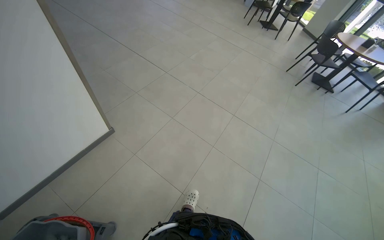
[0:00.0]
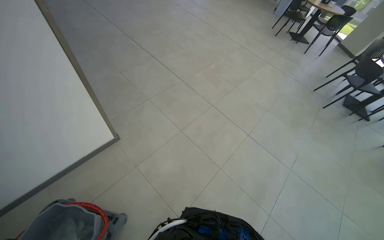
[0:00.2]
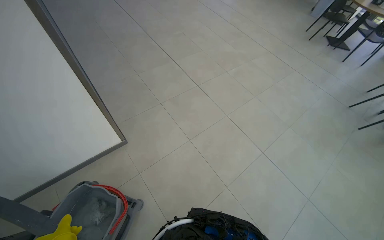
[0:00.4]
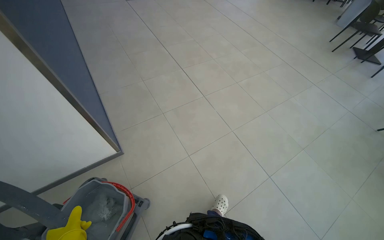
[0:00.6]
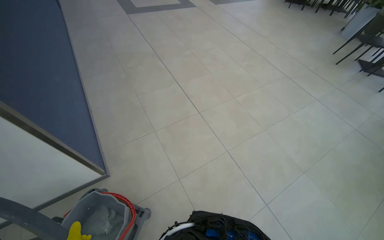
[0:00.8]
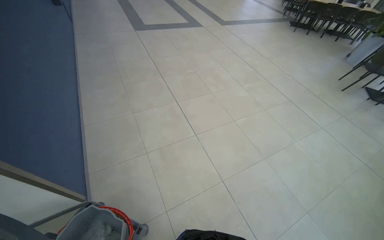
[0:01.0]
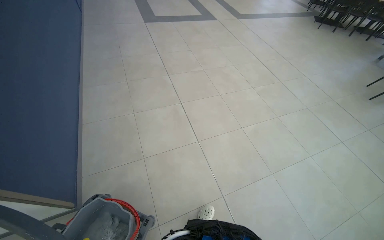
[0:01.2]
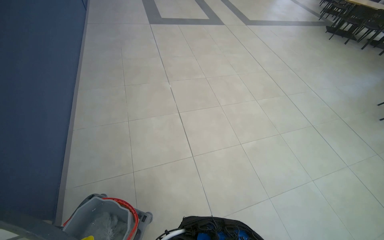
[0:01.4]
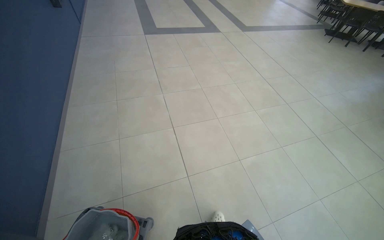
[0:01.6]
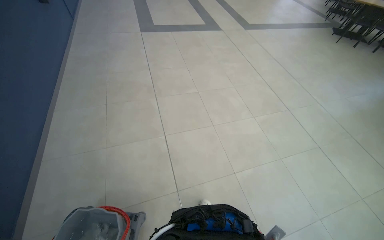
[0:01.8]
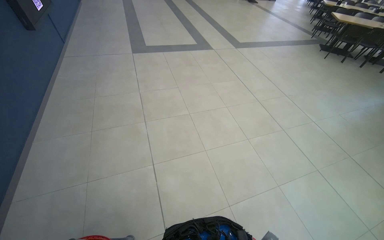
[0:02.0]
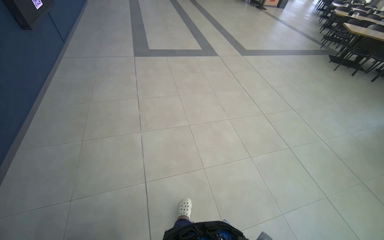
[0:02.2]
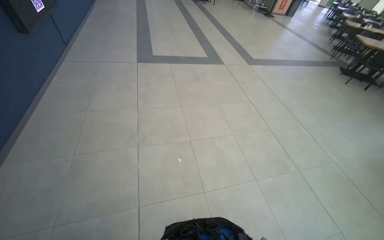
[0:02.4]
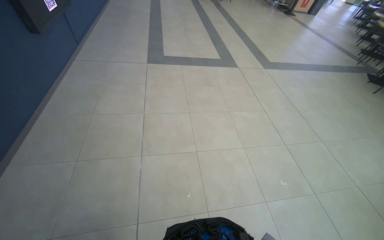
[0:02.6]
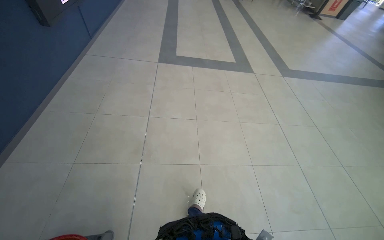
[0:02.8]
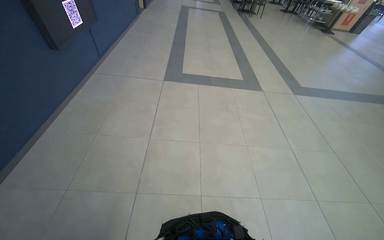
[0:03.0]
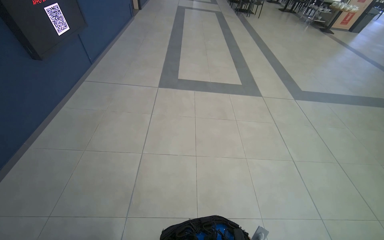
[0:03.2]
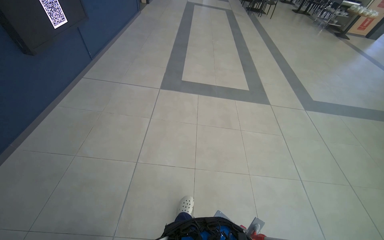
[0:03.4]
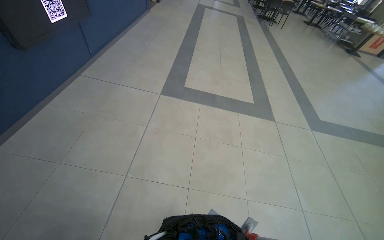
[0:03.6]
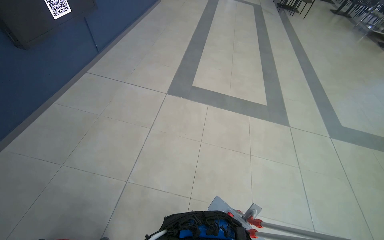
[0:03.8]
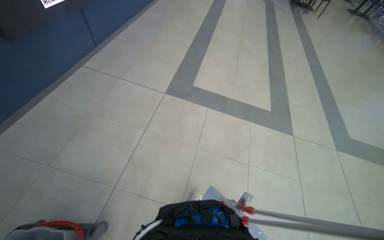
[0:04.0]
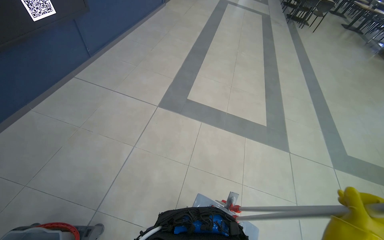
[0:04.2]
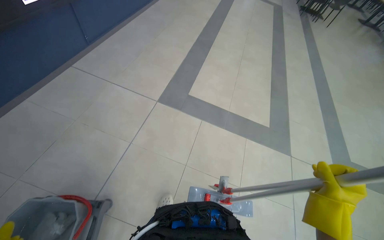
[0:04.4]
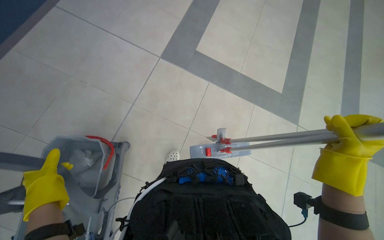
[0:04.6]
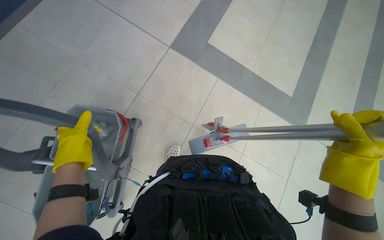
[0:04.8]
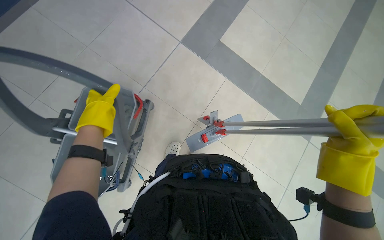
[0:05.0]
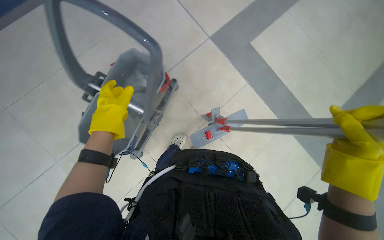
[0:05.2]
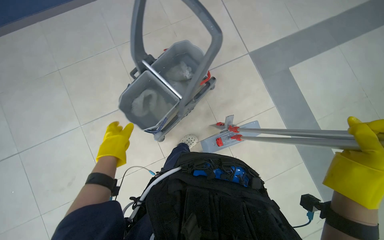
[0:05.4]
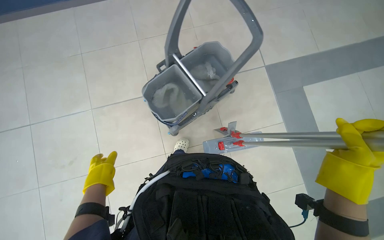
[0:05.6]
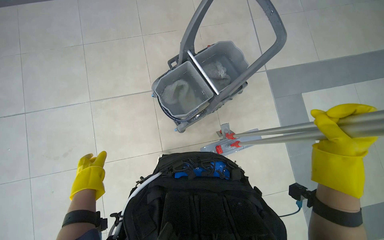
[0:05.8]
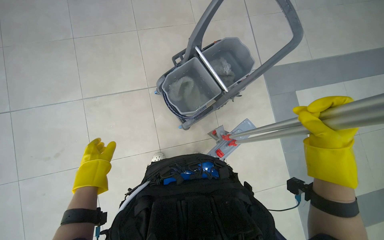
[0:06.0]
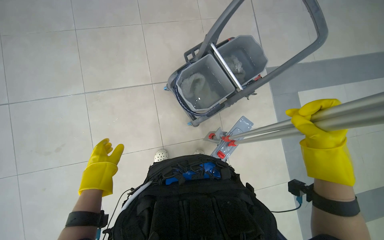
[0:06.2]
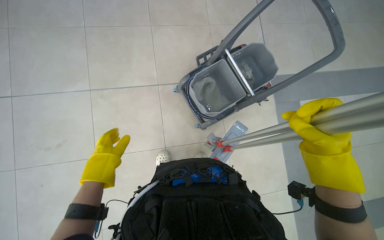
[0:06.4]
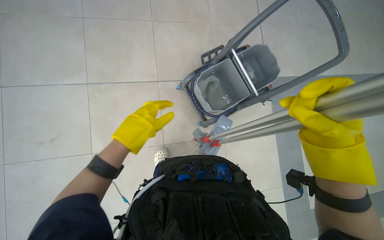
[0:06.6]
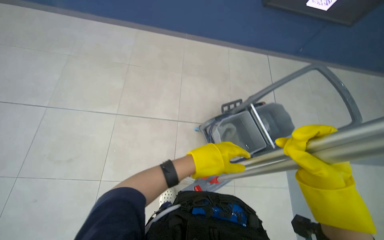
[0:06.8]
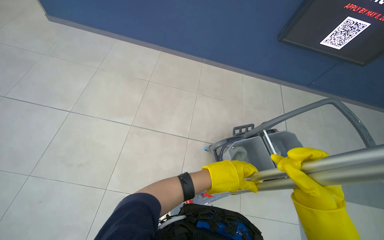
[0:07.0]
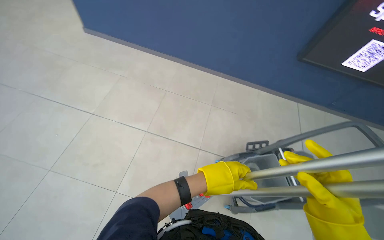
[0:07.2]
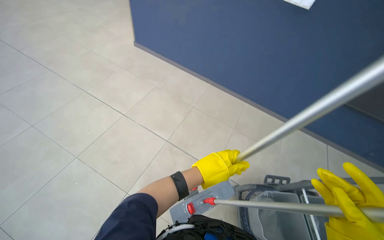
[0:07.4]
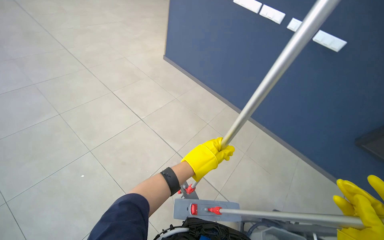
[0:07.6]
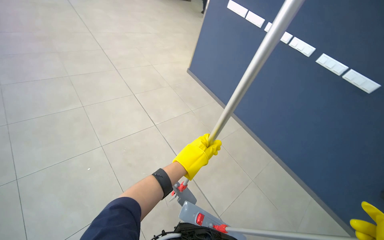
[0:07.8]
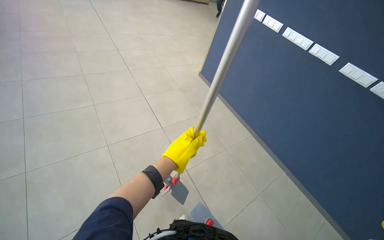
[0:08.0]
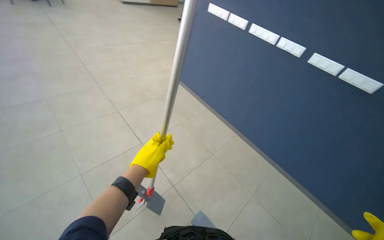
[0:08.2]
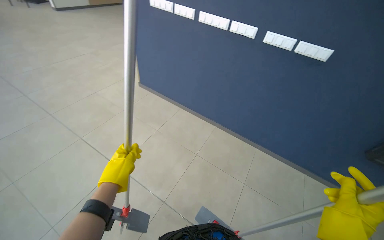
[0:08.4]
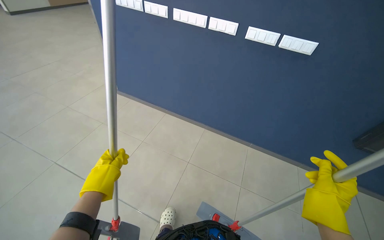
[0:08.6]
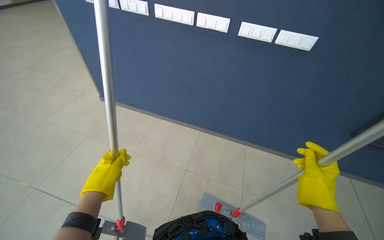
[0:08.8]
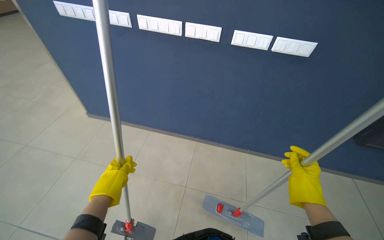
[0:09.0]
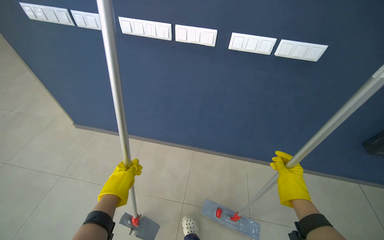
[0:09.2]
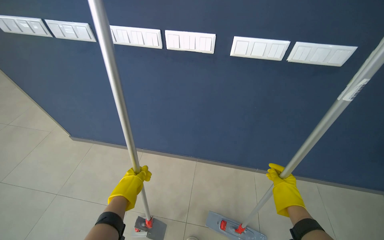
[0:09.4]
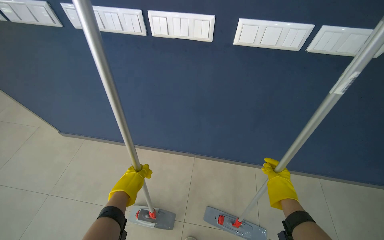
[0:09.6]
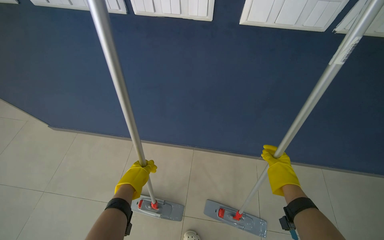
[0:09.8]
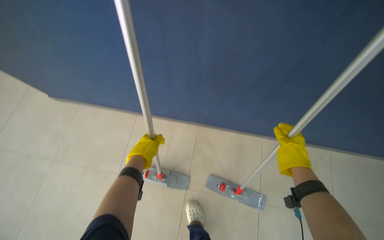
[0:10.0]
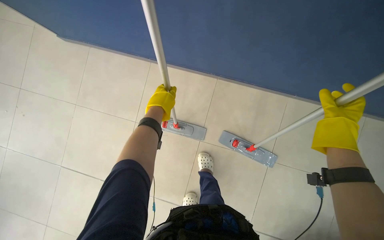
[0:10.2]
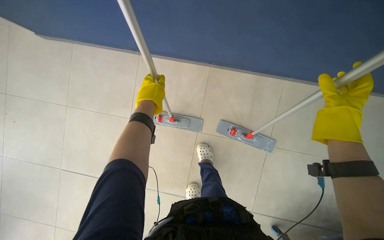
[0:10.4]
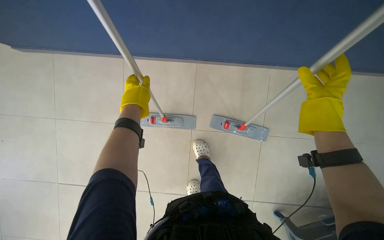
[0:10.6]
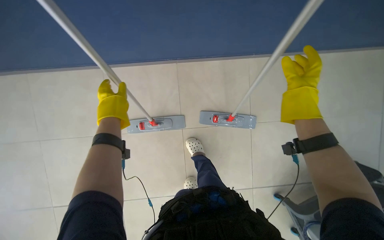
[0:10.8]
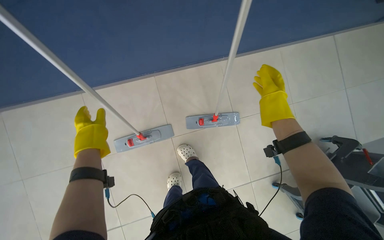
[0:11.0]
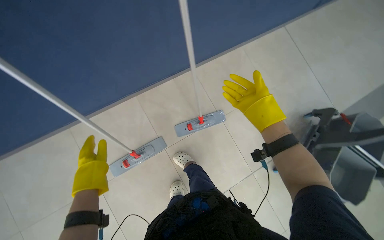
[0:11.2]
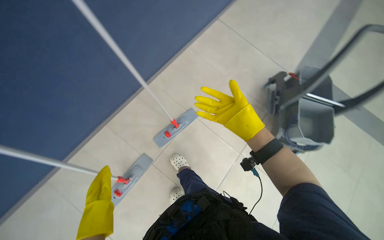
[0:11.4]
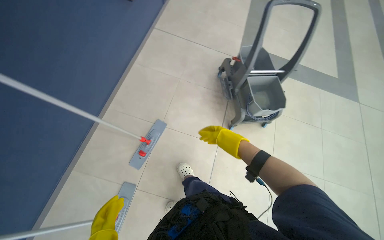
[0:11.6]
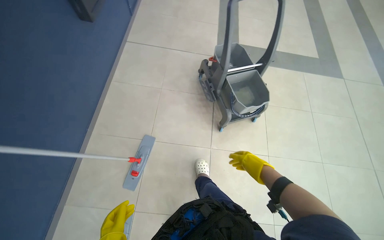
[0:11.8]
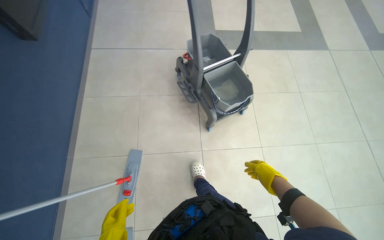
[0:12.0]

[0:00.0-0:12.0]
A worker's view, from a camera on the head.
Job: preparing cleaning supplies.
The whole recording: Preparing and transporting cleaning equipment. The worker assembles mops, transports the cleaning cart, and prepares cleaning cloths.
0:00.0 to 0:01.6: The wearer moves some 1.5 m. The head turns to the left by about 40 degrees.
0:01.6 to 0:03.0: The wearer moves roughly 1.5 m. The wearer looks approximately 20 degrees further to the left.
0:03.0 to 0:04.4: The camera is carried approximately 1 m.
0:04.4 to 0:06.0: The view tips downward by some 15 degrees. Everything in view rotates roughly 25 degrees clockwise. The right hand travels up the picture by approximately 20 cm.
0:06.0 to 0:07.6: The head turns to the left by some 50 degrees. The view tilts about 40 degrees upward.
0:07.6 to 0:09.0: The wearer moves about 80 cm. The head rotates roughly 25 degrees to the right.
0:09.0 to 0:10.4: The view tips downward by approximately 30 degrees.
0:10.4 to 0:12.0: The camera is carried roughly 60 cm. The wearer's head swings about 90 degrees to the right. The camera pitches downward, by approximately 15 degrees.

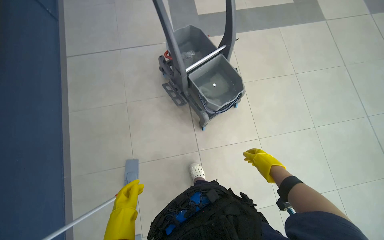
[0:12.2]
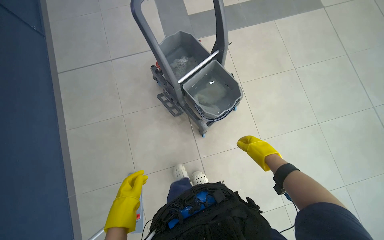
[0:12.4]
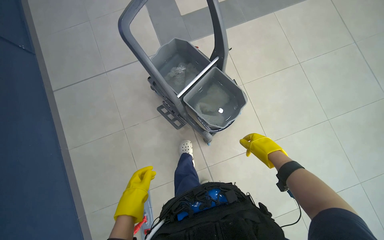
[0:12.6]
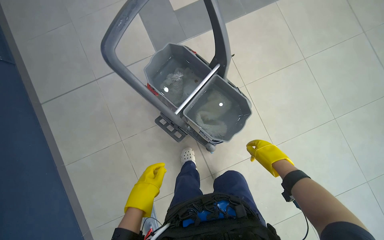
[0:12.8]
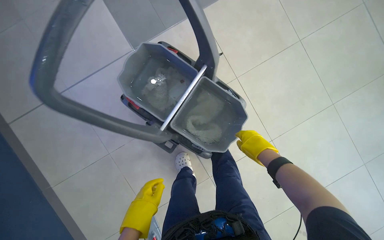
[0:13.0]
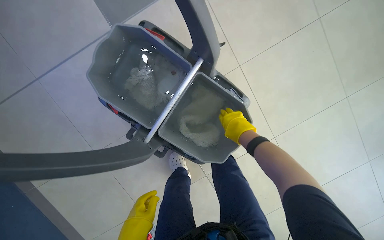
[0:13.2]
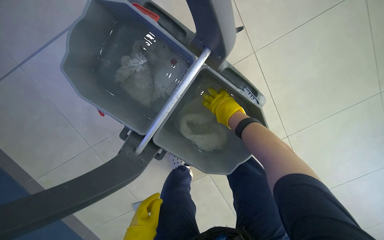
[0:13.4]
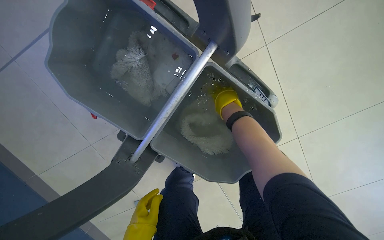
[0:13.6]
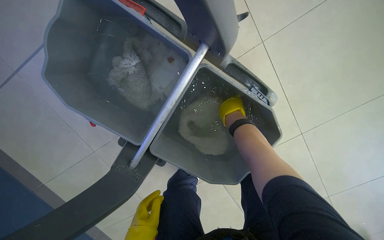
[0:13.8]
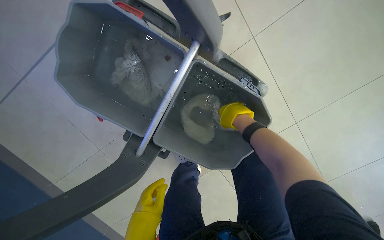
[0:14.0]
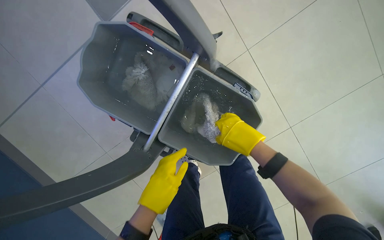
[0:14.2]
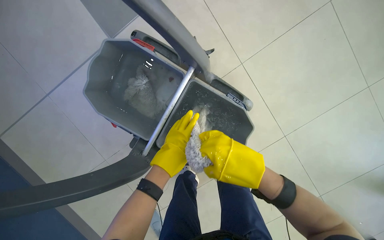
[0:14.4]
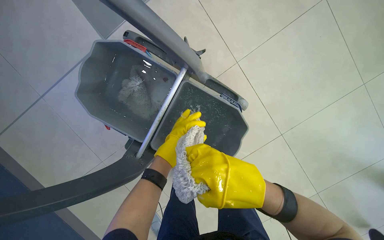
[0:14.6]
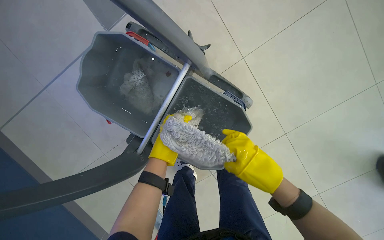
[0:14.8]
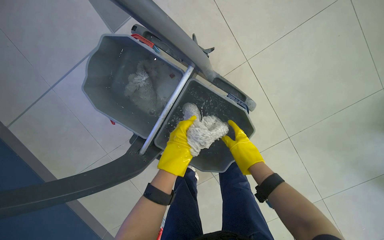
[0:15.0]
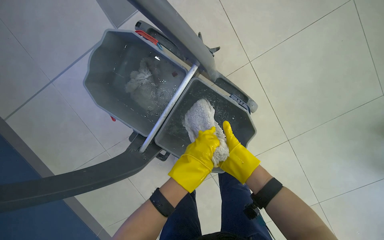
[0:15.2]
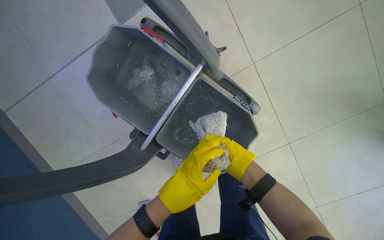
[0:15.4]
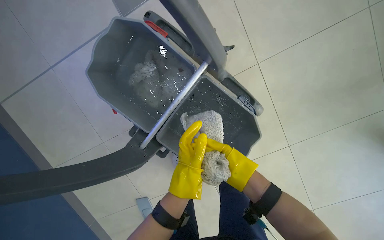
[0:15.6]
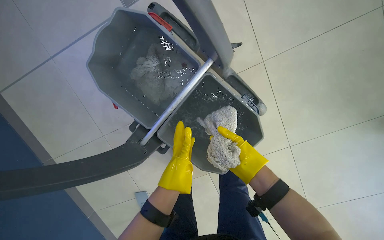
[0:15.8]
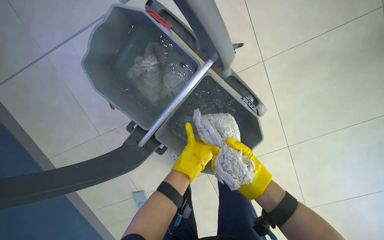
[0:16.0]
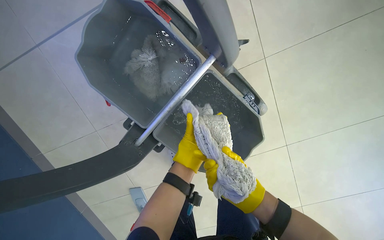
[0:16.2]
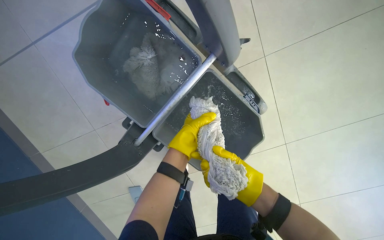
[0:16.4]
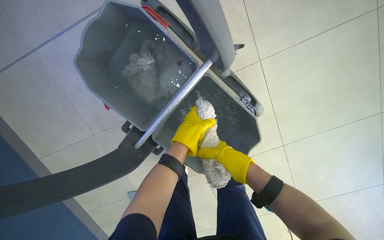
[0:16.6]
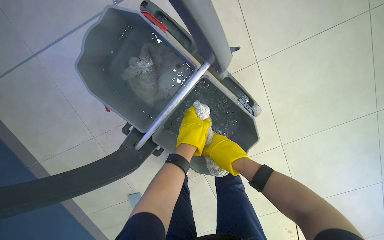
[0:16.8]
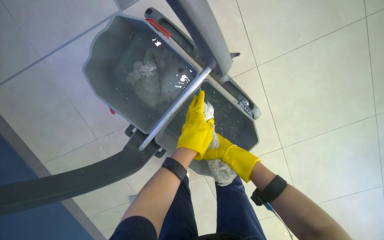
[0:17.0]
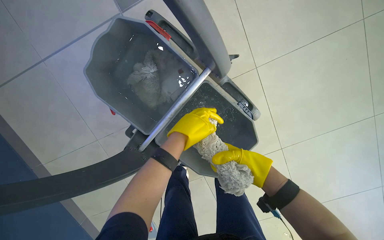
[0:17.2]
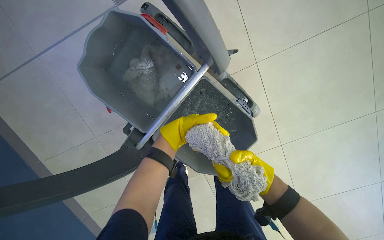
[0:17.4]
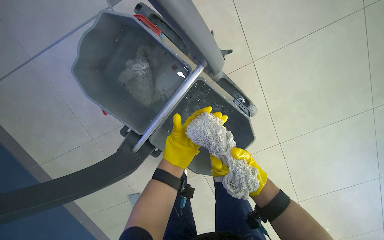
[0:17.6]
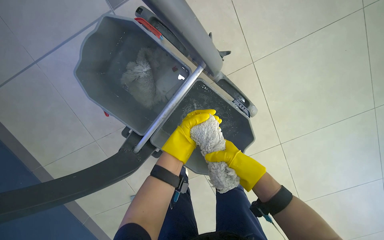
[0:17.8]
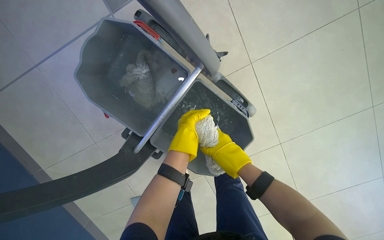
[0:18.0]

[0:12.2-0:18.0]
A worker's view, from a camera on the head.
Job: preparing cleaning supplies.
The whole recording: Preparing and transporting cleaning equipment. The worker assembles mops, transports the cleaning cart, and prepares cleaning cloths.
0:12.2 to 0:13.6: The camera is carried approximately 1 m. The view tilts some 30 degrees downward.
0:13.6 to 0:15.0: The right hand moves nearer to the camera and down the picture, roughly 30 cm.
0:16.6 to 0:18.0: The right hand swings nearer and farther, about 15 cm each way, with 2 reversals.

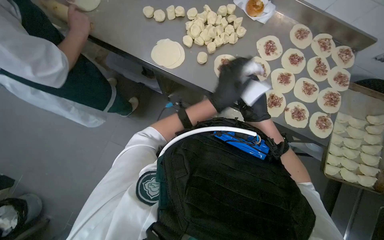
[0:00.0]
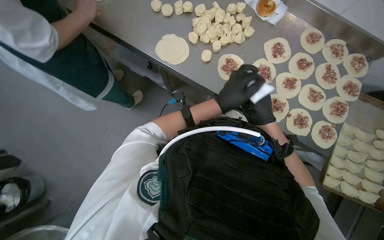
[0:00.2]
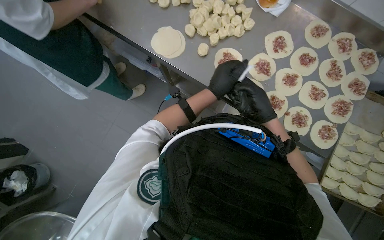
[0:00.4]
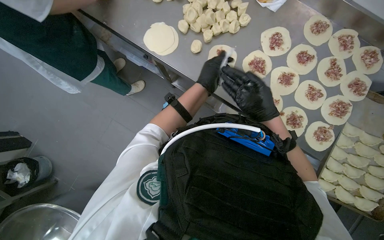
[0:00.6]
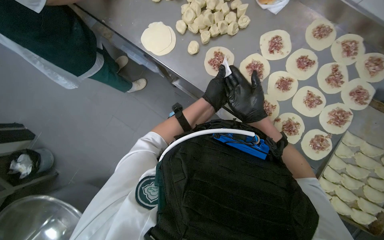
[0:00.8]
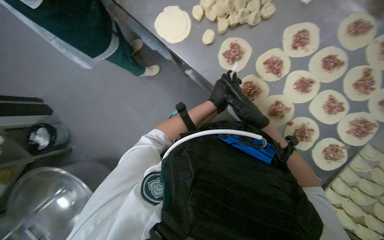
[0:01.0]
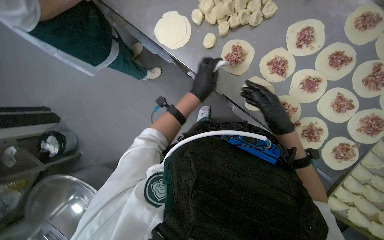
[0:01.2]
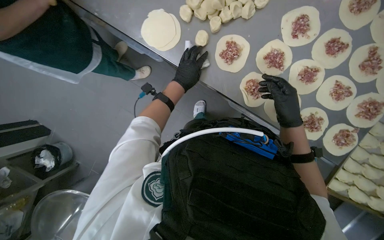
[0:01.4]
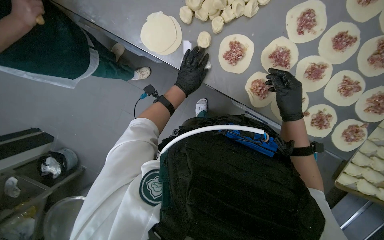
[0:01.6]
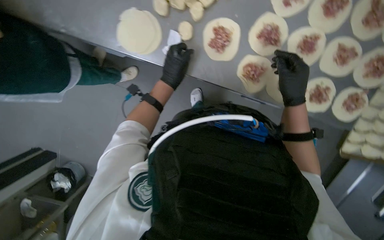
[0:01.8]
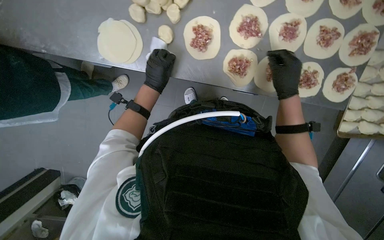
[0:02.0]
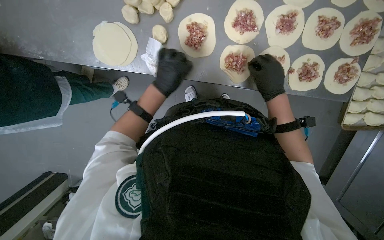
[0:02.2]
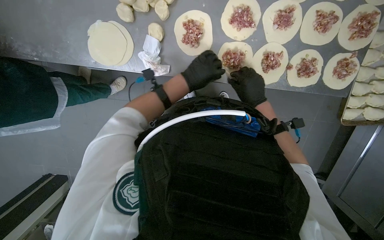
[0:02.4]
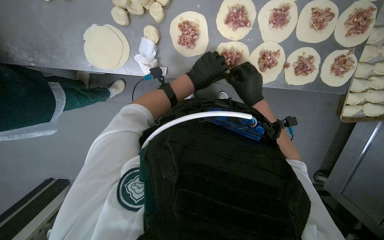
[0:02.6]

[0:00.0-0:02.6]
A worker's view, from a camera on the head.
Job: preparing food.
The whole recording: Making meat dumplings. The worker adds meat filling to dough circles, then folds and crimps them to form dumplings.
0:00.0 to 0:01.2: The wearer's head swings roughly 20 degrees to the left.
0:01.2 to 0:02.6: Everything in view rotates approximately 35 degrees counterclockwise.
